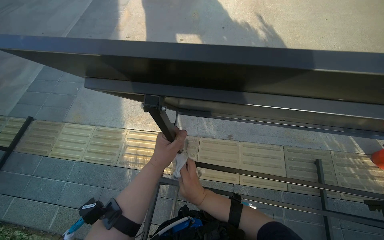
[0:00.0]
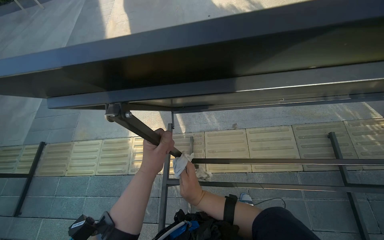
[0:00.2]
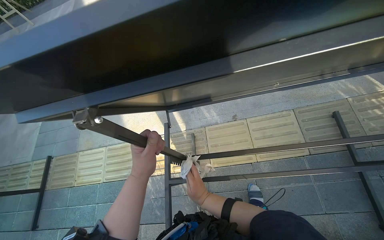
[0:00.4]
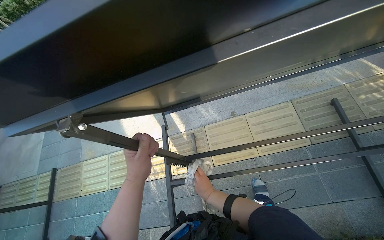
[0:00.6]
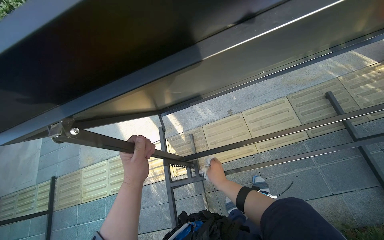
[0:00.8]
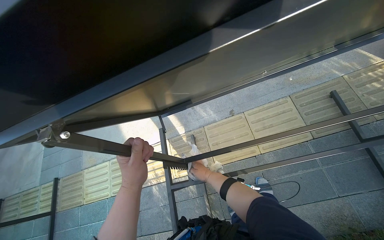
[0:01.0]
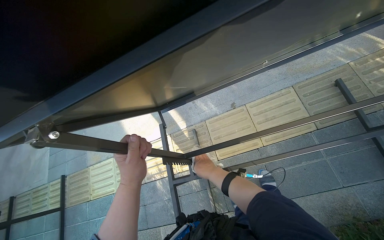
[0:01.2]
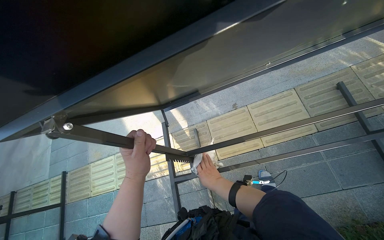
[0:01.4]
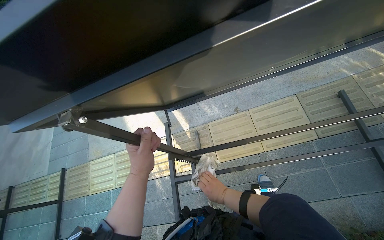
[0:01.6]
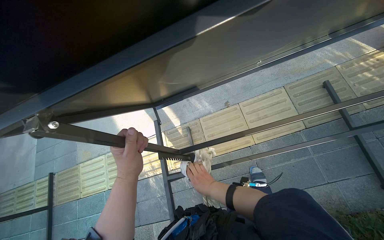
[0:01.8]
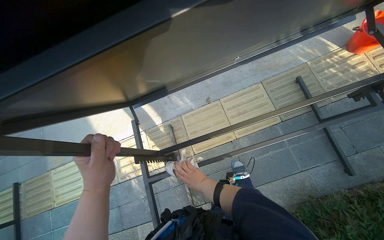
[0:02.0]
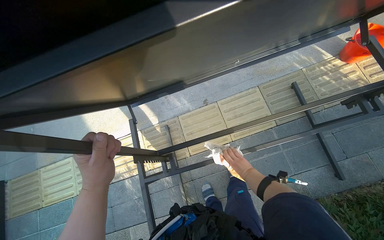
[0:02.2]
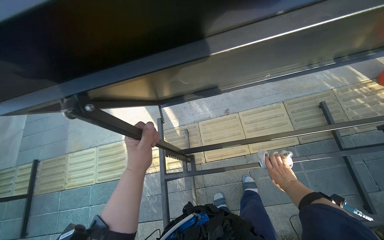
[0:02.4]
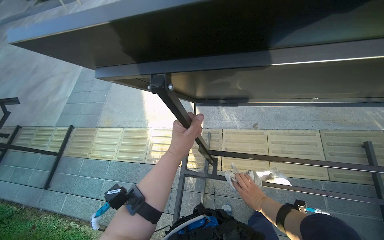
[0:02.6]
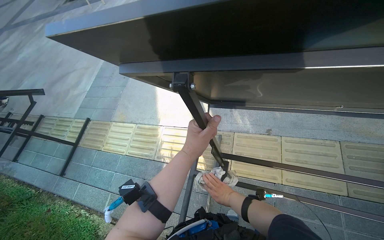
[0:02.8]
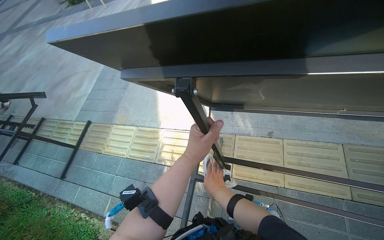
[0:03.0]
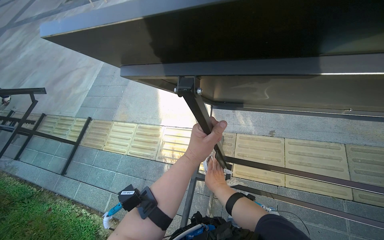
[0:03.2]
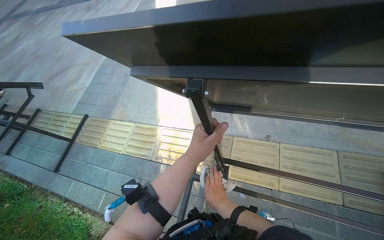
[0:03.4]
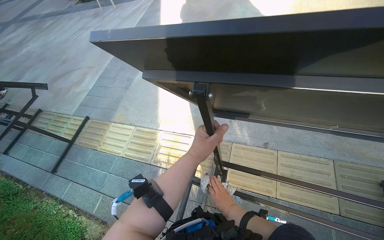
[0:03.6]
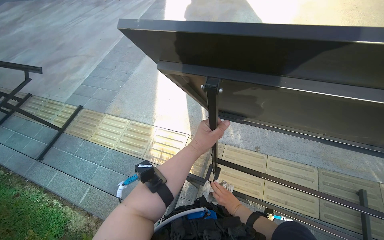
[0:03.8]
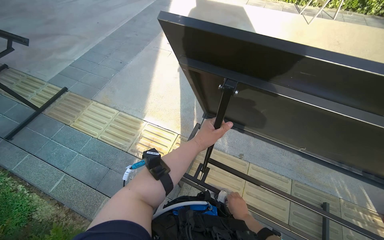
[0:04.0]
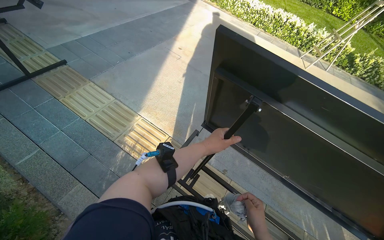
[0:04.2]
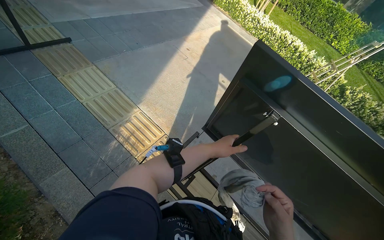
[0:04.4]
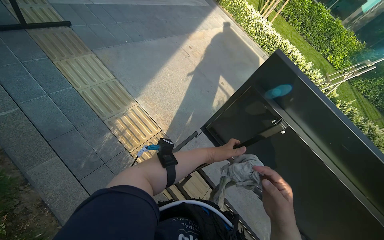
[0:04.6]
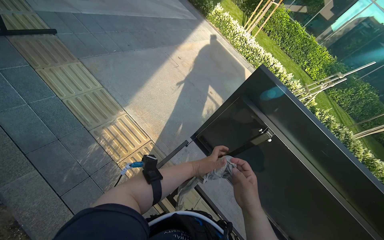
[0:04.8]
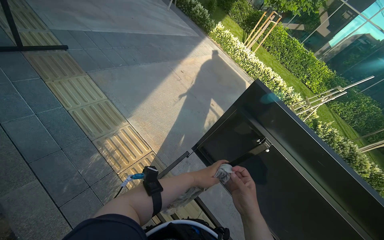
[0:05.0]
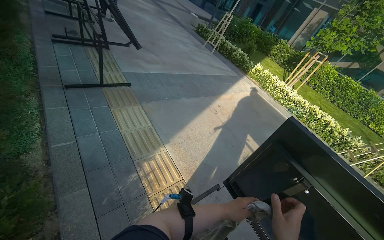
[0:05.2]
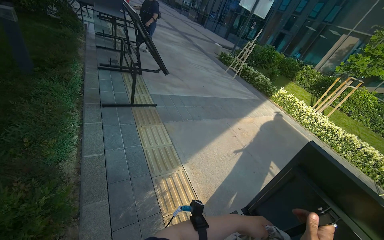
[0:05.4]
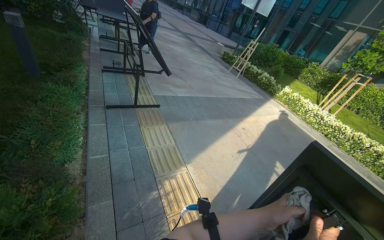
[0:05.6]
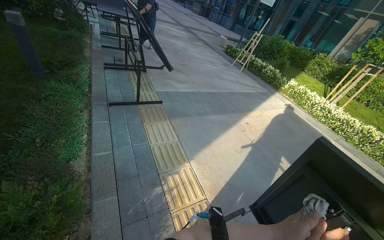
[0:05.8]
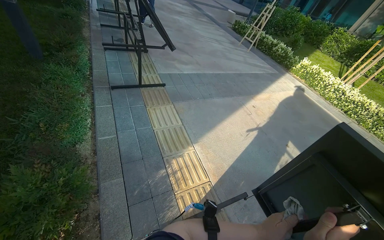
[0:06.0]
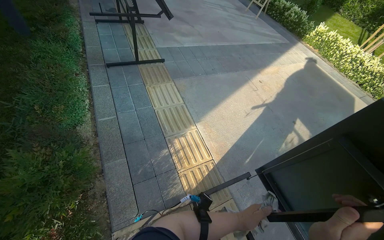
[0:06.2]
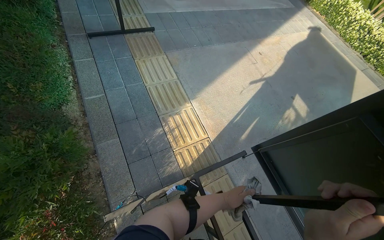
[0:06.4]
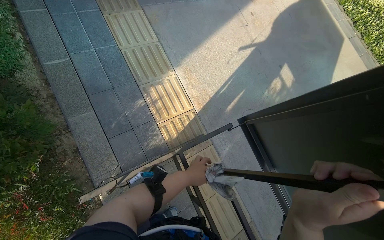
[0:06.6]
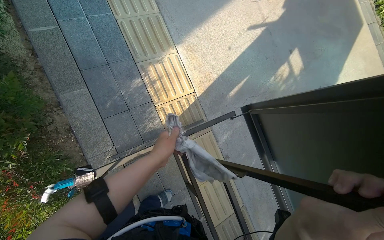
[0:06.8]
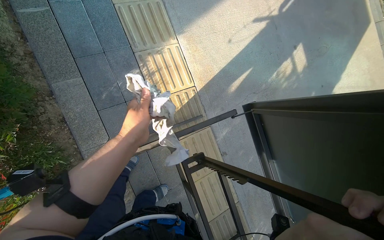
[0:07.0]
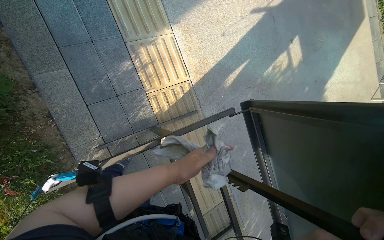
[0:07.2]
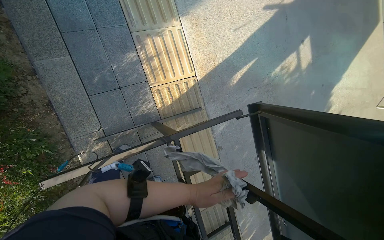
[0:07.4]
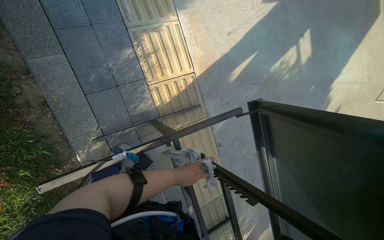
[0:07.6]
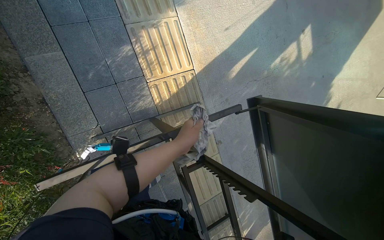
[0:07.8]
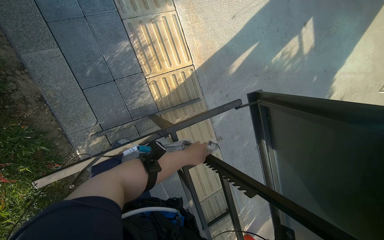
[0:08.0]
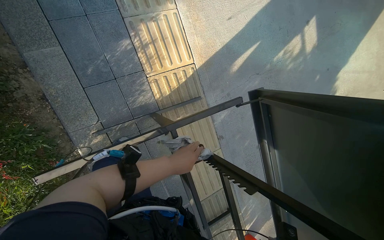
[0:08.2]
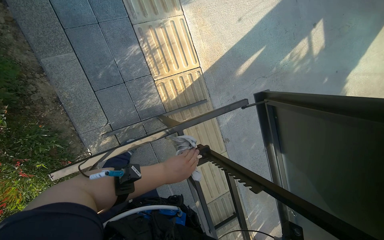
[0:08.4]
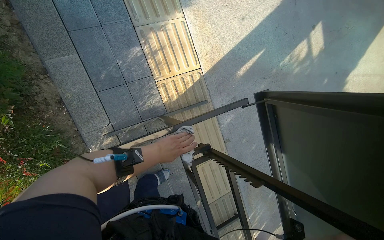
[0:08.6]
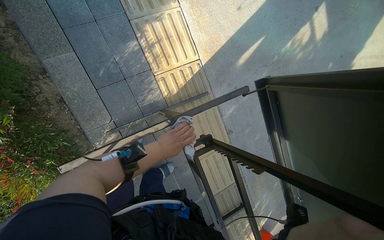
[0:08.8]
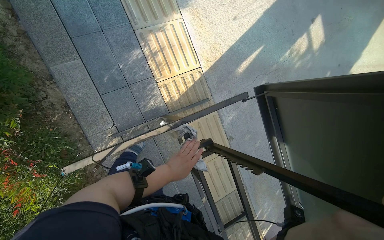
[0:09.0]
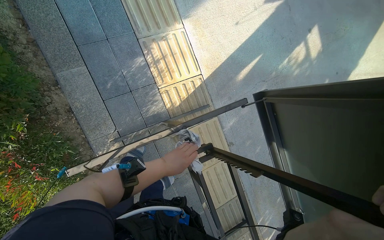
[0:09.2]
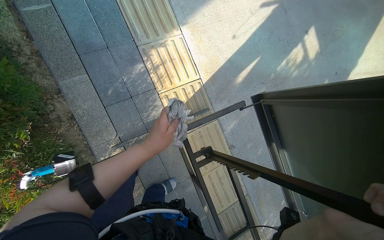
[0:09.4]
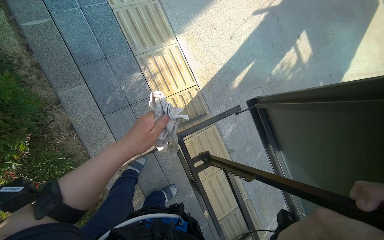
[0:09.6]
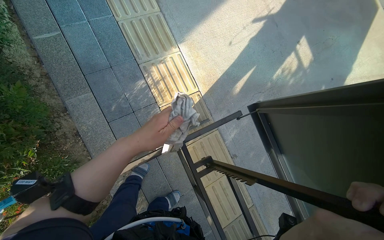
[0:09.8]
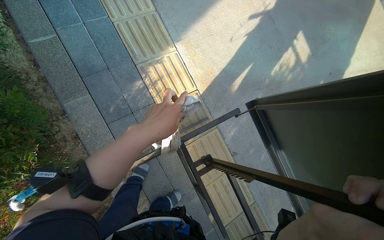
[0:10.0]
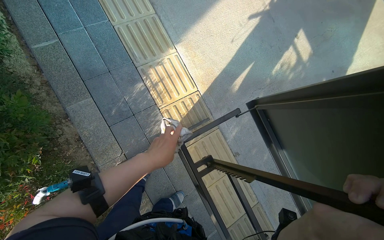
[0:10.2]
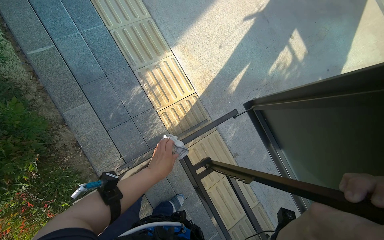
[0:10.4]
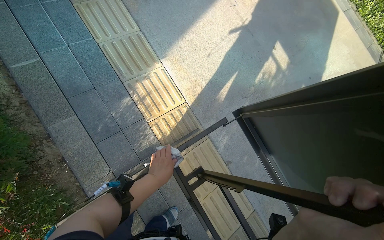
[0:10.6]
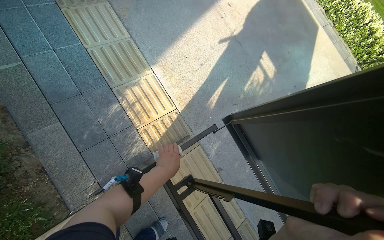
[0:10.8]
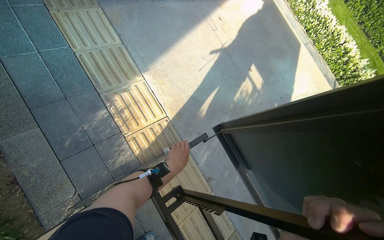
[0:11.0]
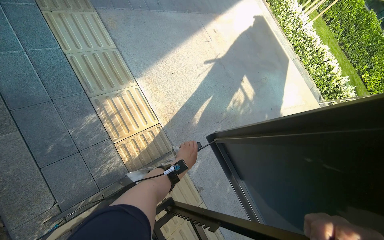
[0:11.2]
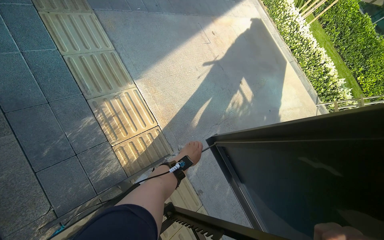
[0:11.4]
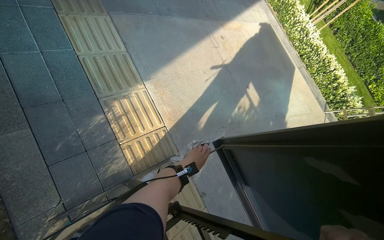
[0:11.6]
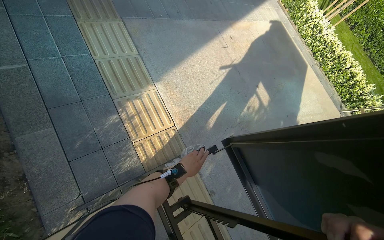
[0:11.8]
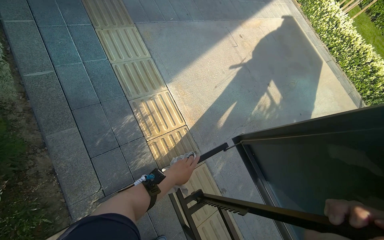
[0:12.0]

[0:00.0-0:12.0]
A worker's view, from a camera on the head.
Job: wiping surfaces.
The whole recording: Cleaning table frame and underside. The worker wipes the frame and underside of the display table with a cloth.
0:03.0 to 0:04.4: The camera sweeps to the right, by approximately 20 degrees. The scene rotates clockwise by about 40 degrees.
0:04.4 to 0:06.0: The head turns to the left by about 25 degrees. The view tilts some 20 degrees upward. The left hand swings up and down the picture, about 25 cm each way, with 2 reversals.
0:06.0 to 0:07.6: The camera travels some 40 cm. The wearer looks roughly 45 degrees further downward.
0:09.0 to 0:10.4: The left hand reaches roughly 20 cm nearer to the camera, then returns.
0:10.4 to 0:12.0: The wearer looks about 15 degrees further upward. The left hand heads farther from the camera, covering some 10 cm.

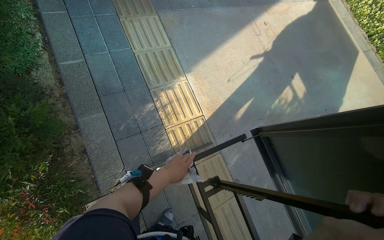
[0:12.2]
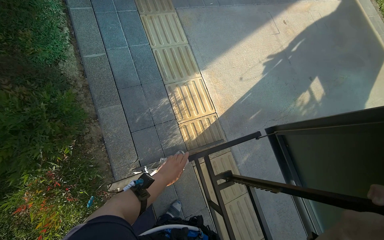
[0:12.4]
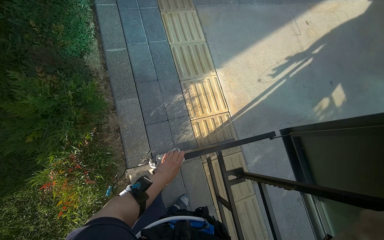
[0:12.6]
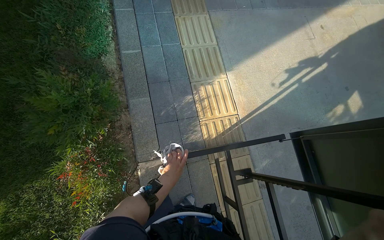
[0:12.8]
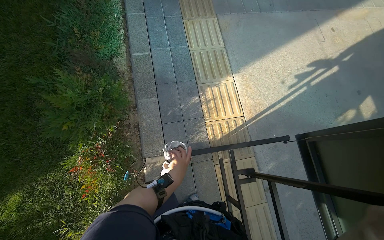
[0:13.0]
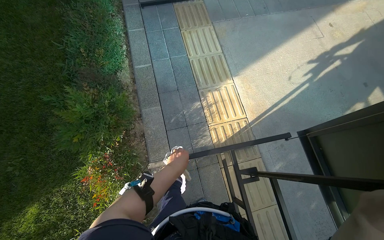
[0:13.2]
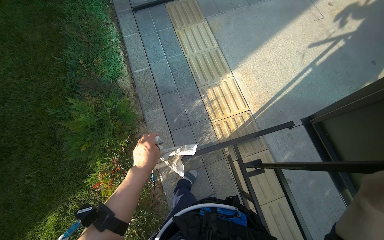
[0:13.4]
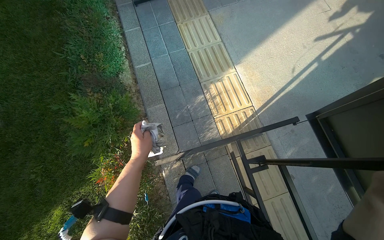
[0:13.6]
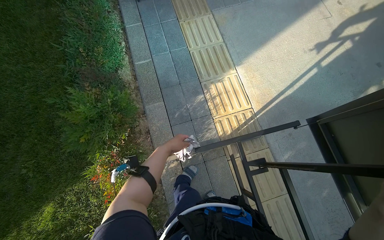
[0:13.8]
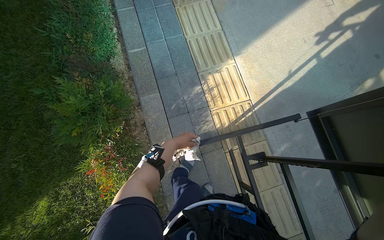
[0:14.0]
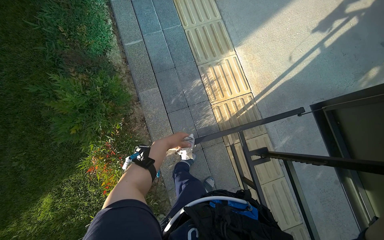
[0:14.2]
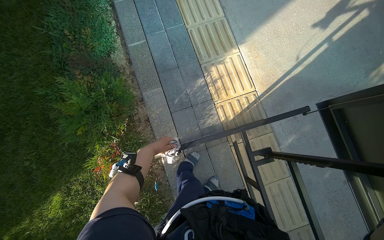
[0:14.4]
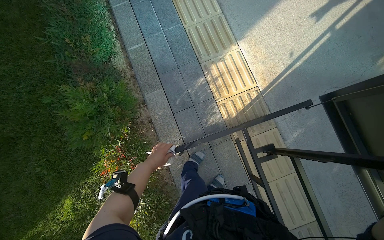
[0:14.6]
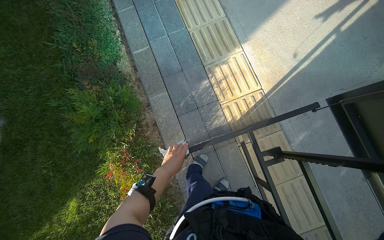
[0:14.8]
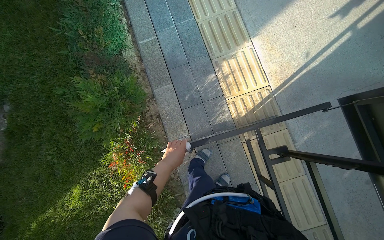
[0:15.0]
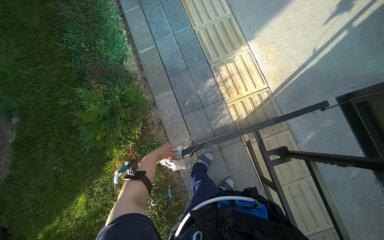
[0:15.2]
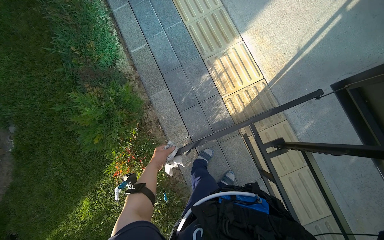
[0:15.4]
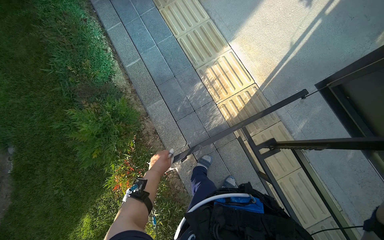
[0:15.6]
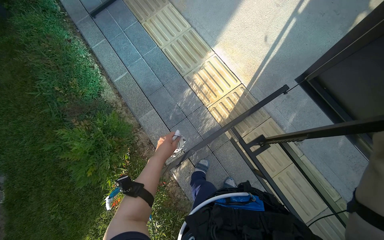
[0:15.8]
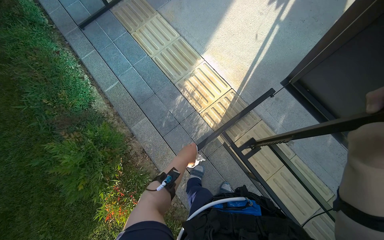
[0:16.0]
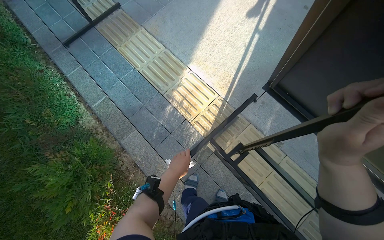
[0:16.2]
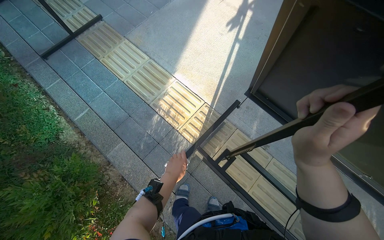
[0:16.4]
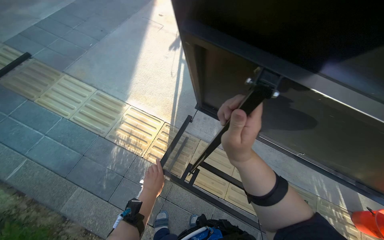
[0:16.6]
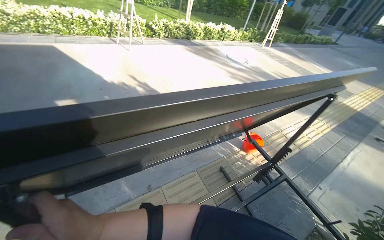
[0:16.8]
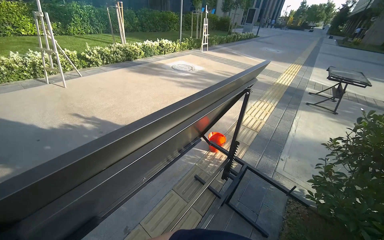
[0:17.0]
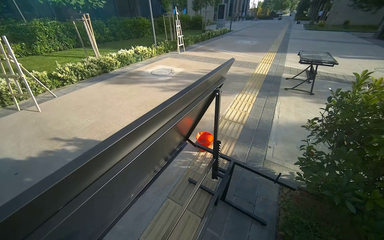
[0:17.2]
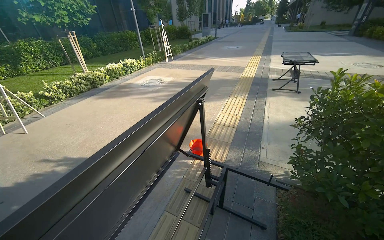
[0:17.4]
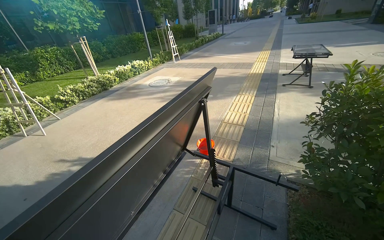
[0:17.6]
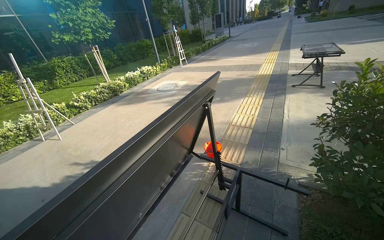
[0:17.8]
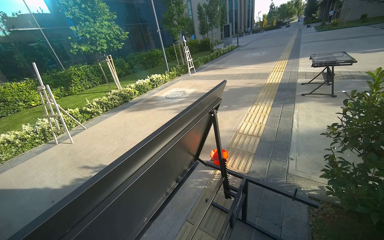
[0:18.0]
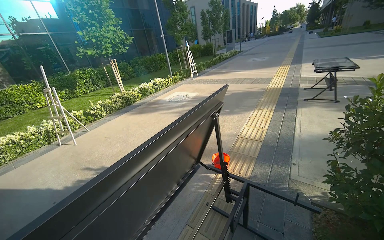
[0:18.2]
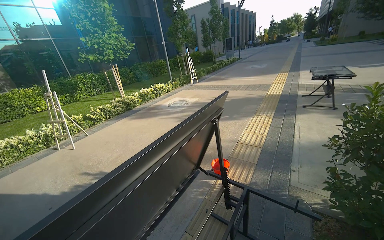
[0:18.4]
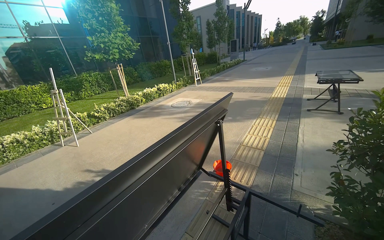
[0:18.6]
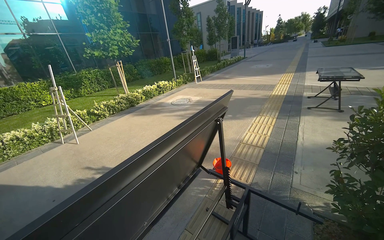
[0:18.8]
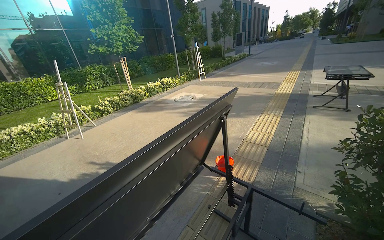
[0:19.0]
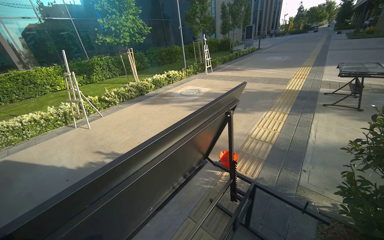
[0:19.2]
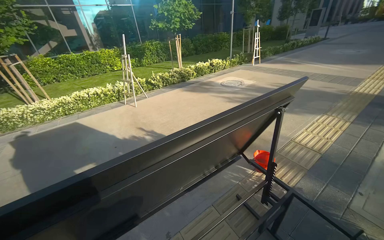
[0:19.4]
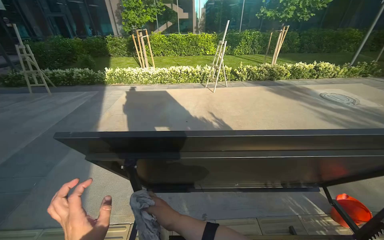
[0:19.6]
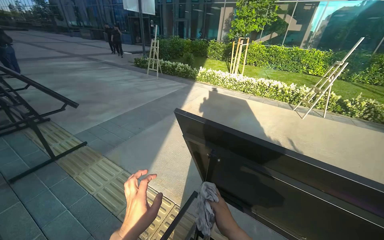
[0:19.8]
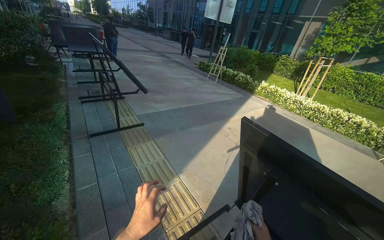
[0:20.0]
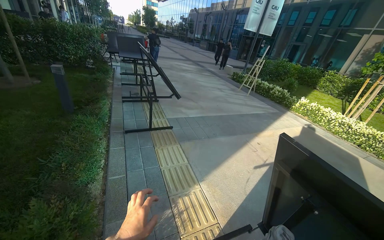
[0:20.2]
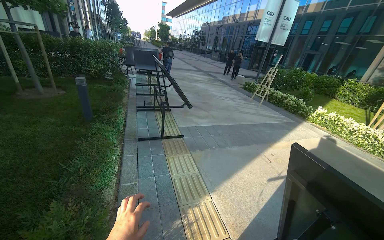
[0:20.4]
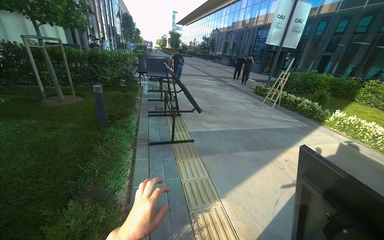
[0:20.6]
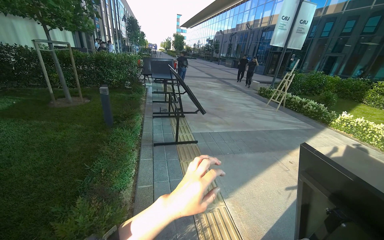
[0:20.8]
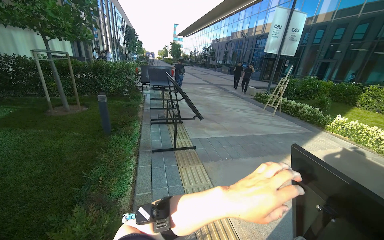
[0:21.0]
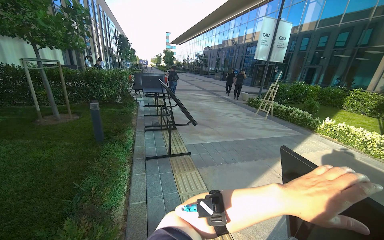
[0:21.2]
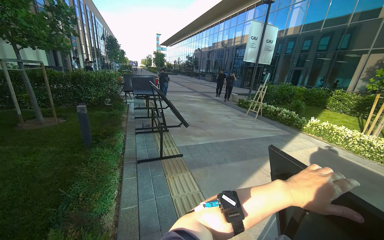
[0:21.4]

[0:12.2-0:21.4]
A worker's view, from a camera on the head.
Job: wiping surfaces.
The whole recording: Cleaning table frame and underside. The worker wipes the frame and underside of the display table with a cloth.
0:12.2 to 0:13.8: The view swings about 15 degrees to the left.
0:15.2 to 0:16.8: The head rotates roughly 80 degrees to the right. The camera pitches upward, by about 30 degrees.
0:18.4 to 0:19.8: The head turns to the left by about 90 degrees.
